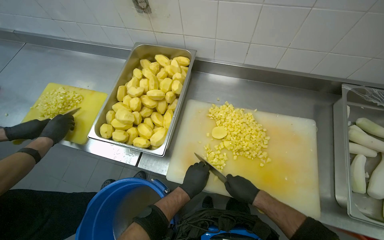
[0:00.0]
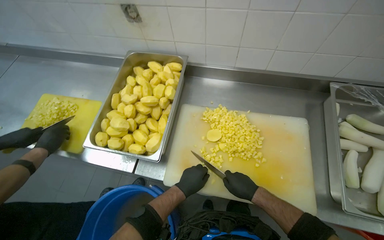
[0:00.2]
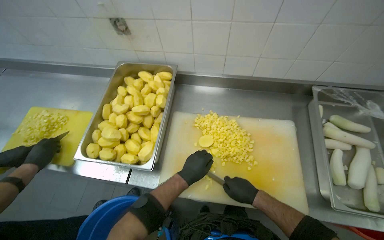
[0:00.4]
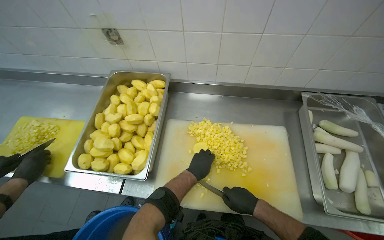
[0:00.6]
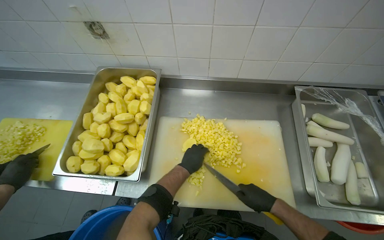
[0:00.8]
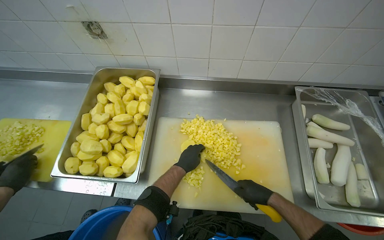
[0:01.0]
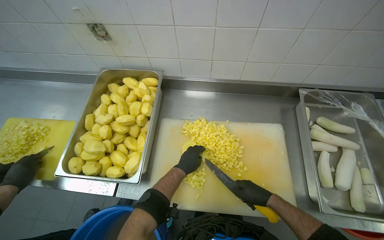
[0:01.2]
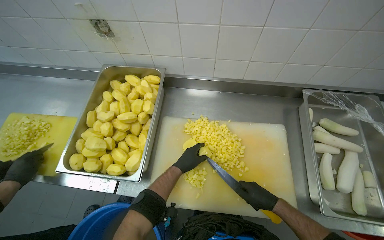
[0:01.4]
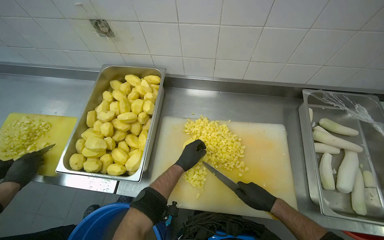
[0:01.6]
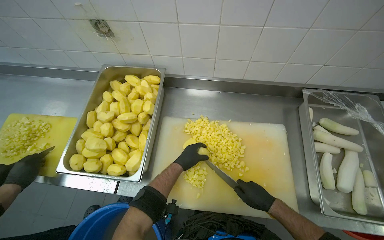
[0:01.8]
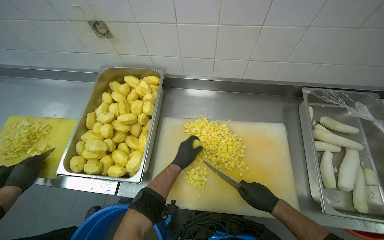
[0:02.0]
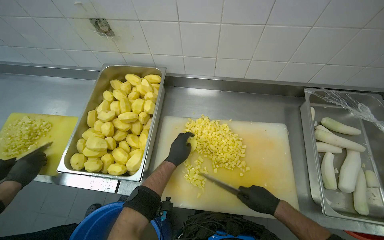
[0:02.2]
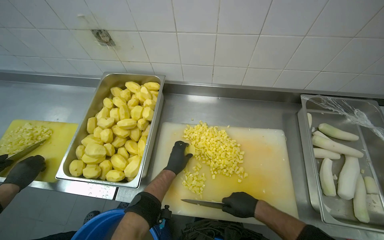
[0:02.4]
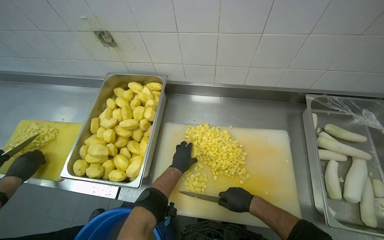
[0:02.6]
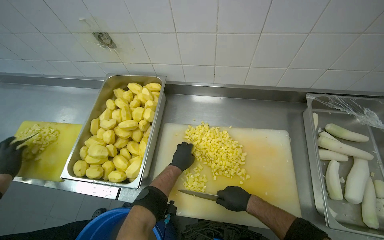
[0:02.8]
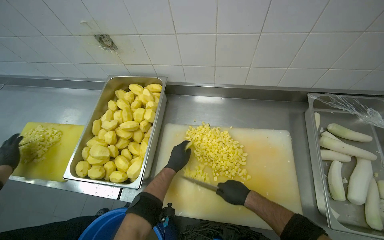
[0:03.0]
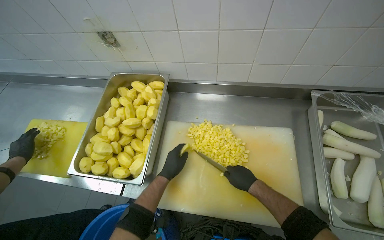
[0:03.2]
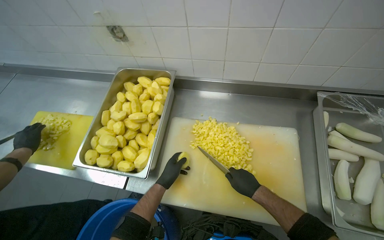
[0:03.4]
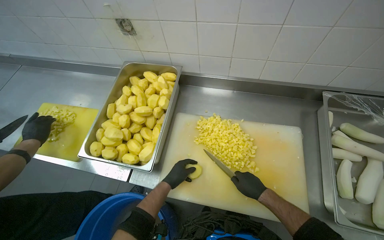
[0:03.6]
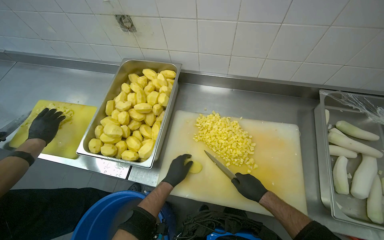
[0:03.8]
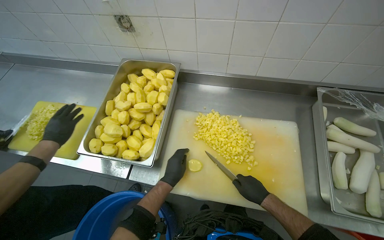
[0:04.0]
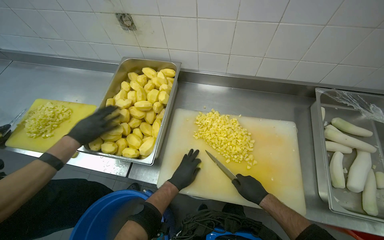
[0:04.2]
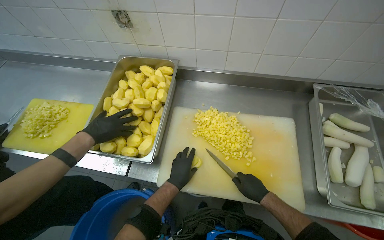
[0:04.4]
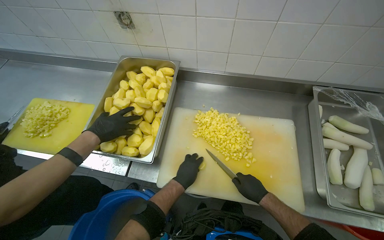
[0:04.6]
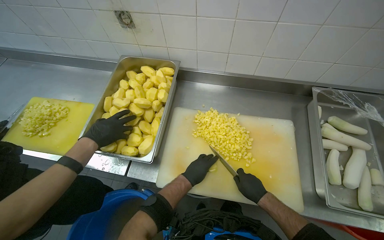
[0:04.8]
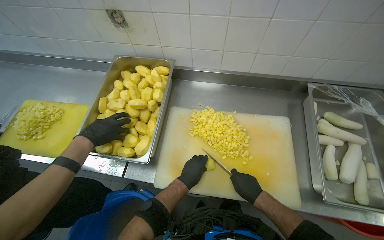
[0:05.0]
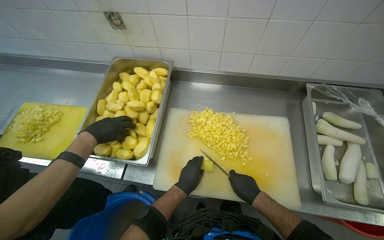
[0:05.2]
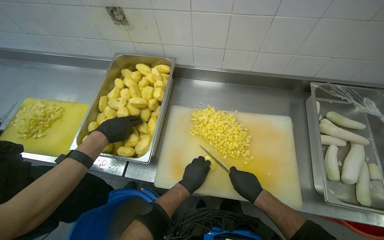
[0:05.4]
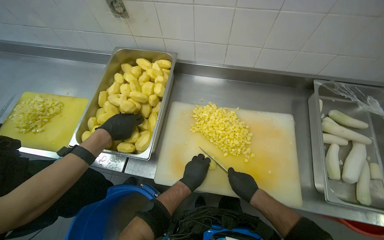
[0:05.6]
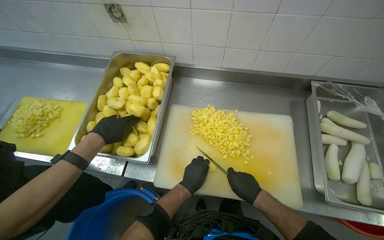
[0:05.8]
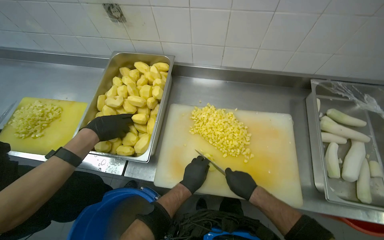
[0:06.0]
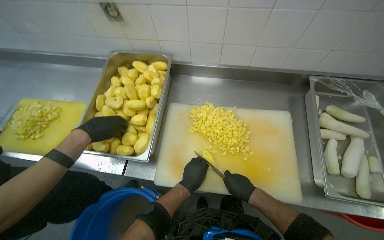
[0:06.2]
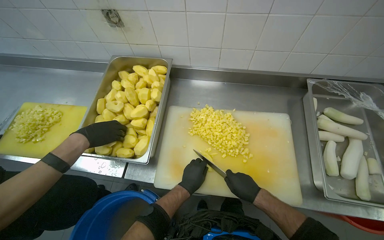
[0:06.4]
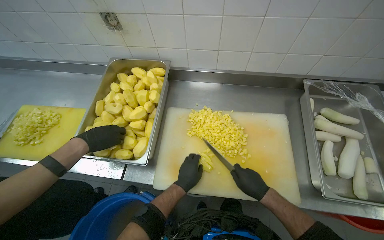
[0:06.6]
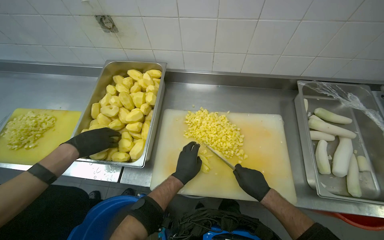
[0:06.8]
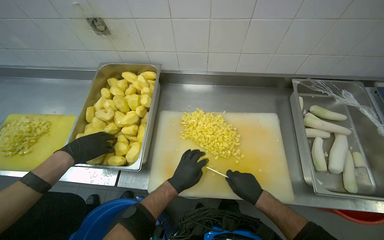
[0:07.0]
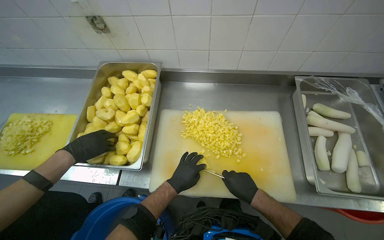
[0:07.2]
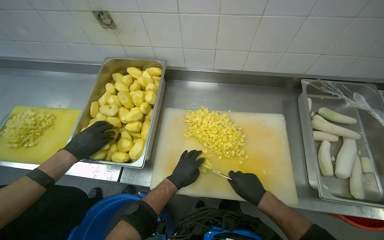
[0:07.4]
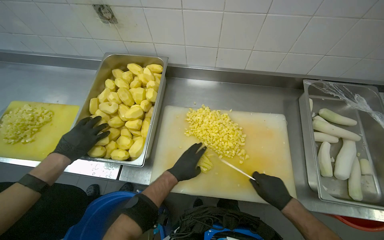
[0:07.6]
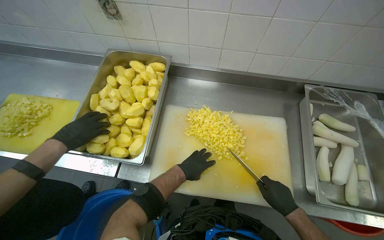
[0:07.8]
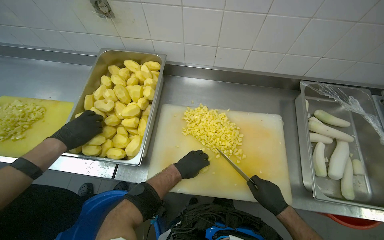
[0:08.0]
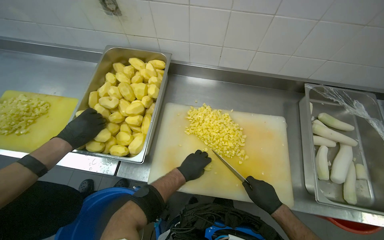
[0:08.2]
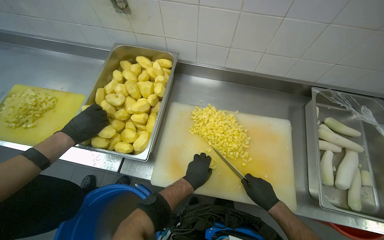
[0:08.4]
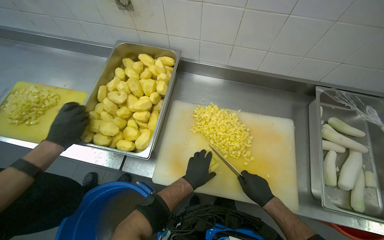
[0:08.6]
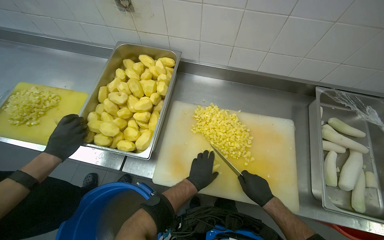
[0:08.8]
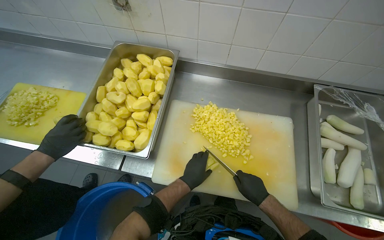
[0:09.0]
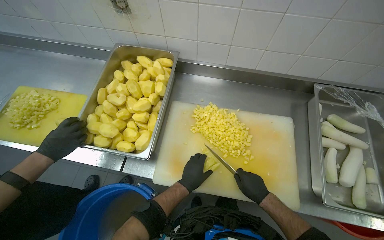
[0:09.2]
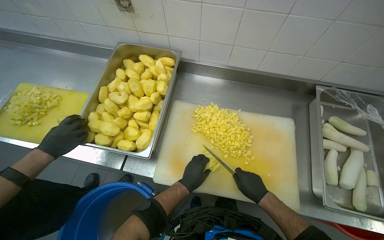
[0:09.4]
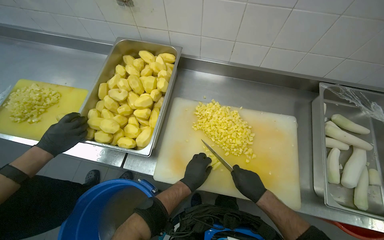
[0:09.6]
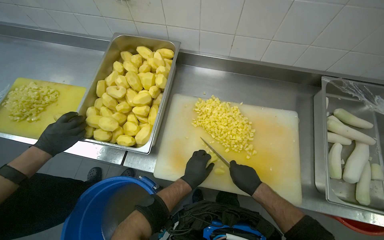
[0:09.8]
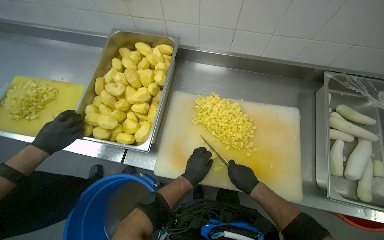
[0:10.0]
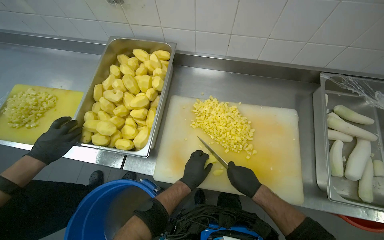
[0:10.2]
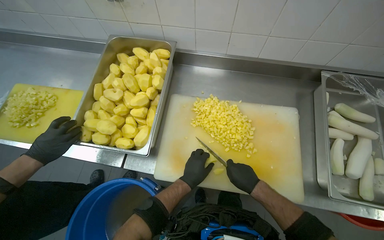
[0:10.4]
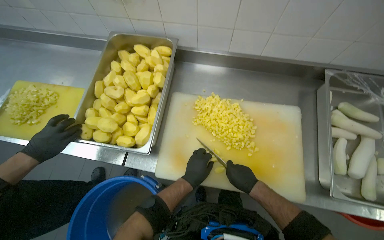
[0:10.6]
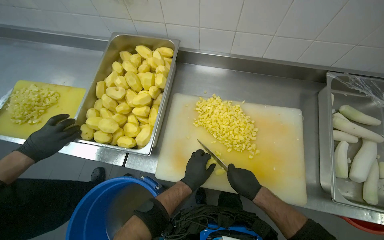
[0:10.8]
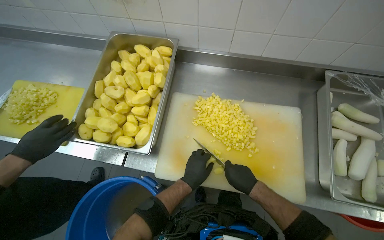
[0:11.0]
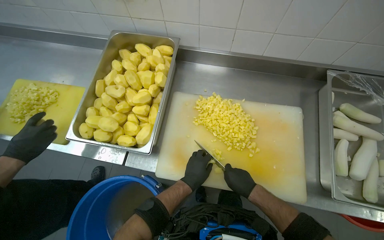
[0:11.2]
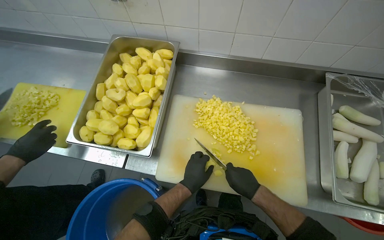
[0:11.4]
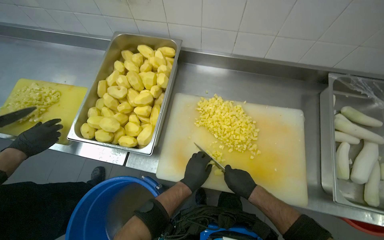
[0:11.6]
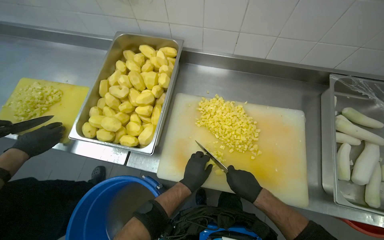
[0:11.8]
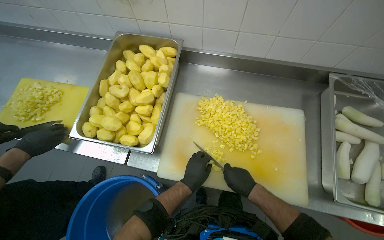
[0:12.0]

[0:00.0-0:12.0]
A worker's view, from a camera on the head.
Job: preparing food.
The whole recording: Dicing peeled potatoes. The worker dices peeled potatoes on a cutting board, transferring them.
0:00.0 to 0:01.6: The left hand travels up the picture and farther from the camera by some 15 cm.
0:01.6 to 0:03.0: The hands are busy where they are.
0:03.0 to 0:04.4: The left hand shifts approximately 15 cm down the picture.
0:04.4 to 0:06.0: The hands stay close to where they were, moving slightly.
0:06.0 to 0:07.6: The right hand is displaced to the right by roughly 10 cm.
0:07.6 to 0:09.0: The hands stay close to where they were, moving slightly.
0:09.0 to 0:12.0: The hands make small movements and keep their place.

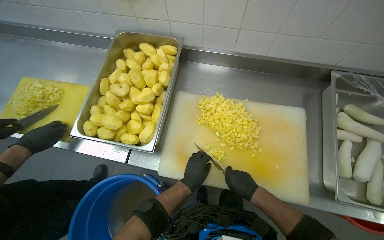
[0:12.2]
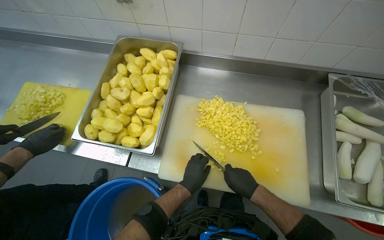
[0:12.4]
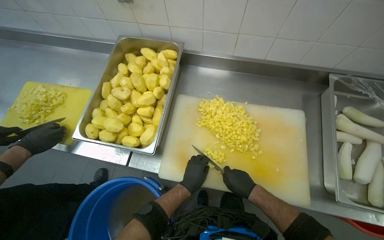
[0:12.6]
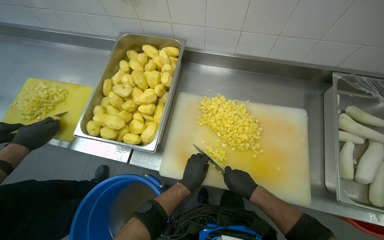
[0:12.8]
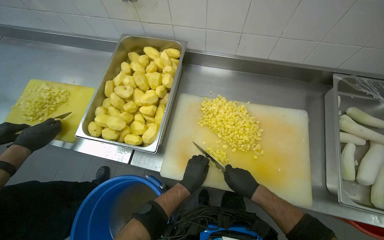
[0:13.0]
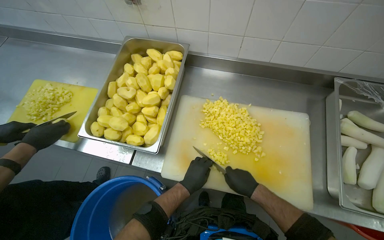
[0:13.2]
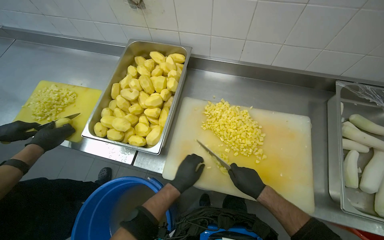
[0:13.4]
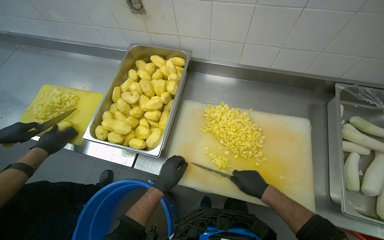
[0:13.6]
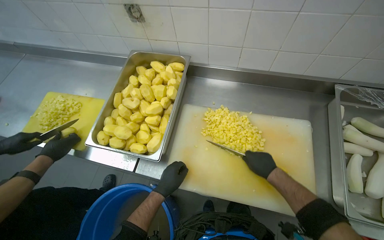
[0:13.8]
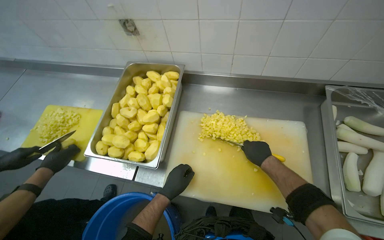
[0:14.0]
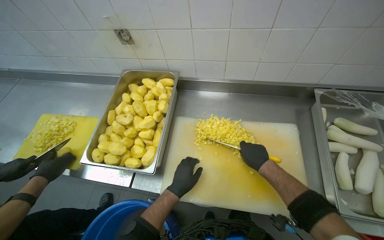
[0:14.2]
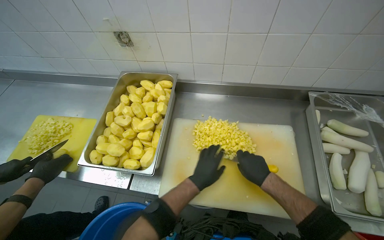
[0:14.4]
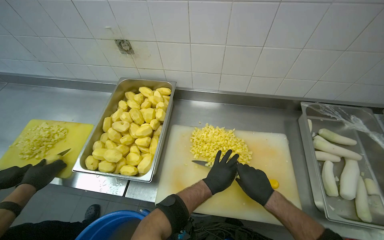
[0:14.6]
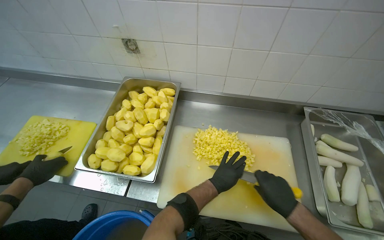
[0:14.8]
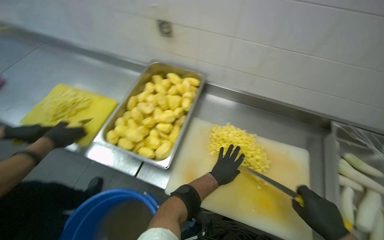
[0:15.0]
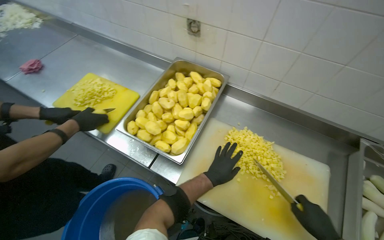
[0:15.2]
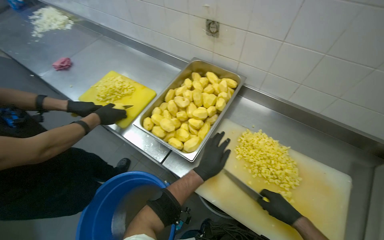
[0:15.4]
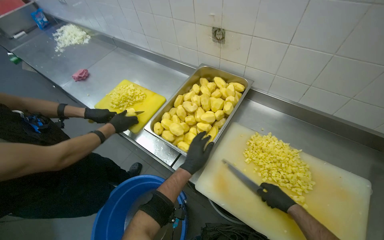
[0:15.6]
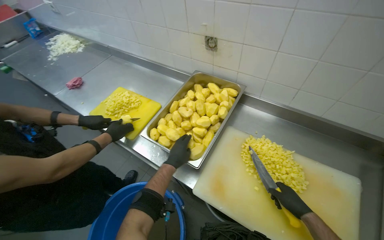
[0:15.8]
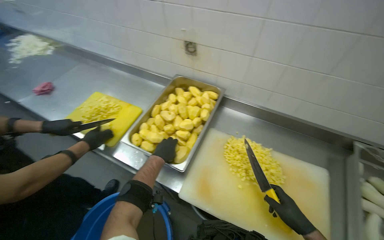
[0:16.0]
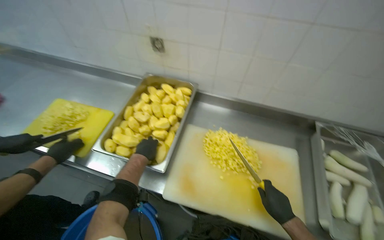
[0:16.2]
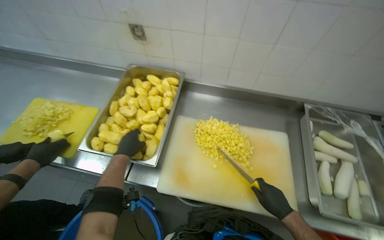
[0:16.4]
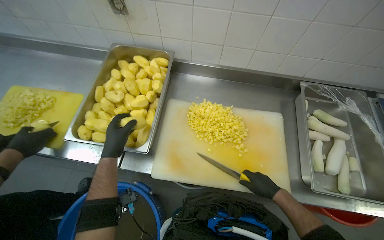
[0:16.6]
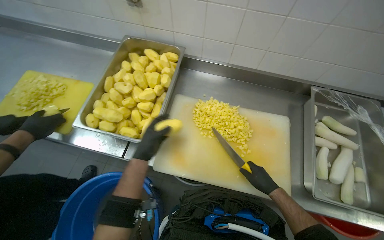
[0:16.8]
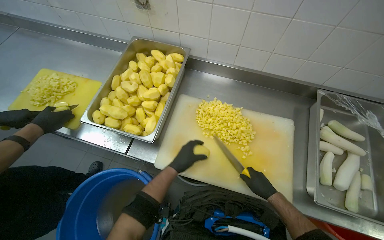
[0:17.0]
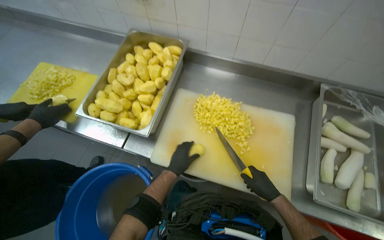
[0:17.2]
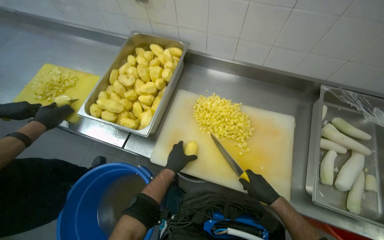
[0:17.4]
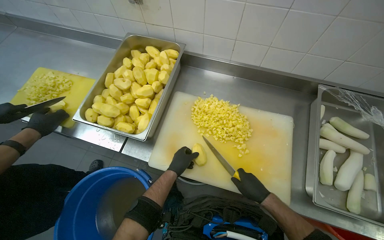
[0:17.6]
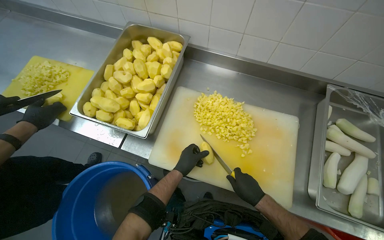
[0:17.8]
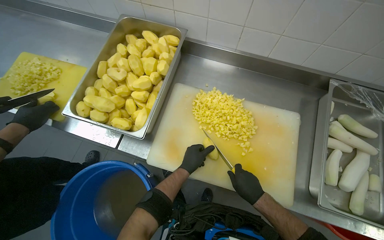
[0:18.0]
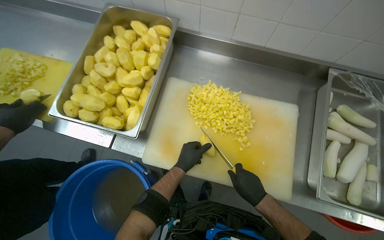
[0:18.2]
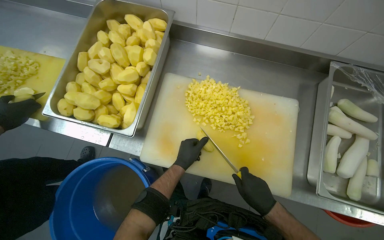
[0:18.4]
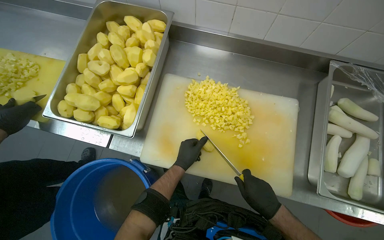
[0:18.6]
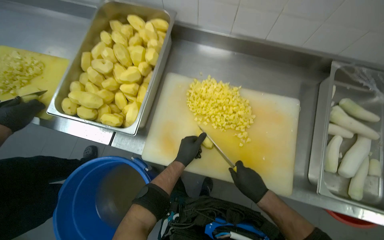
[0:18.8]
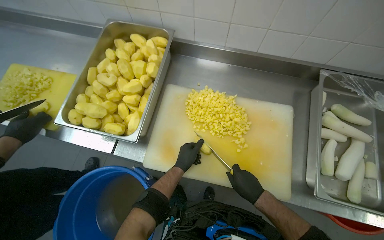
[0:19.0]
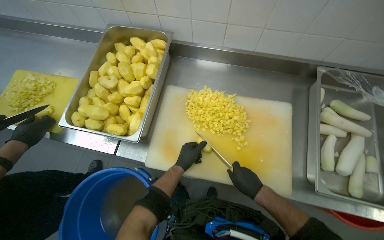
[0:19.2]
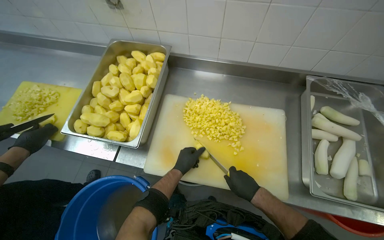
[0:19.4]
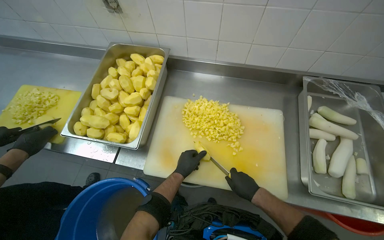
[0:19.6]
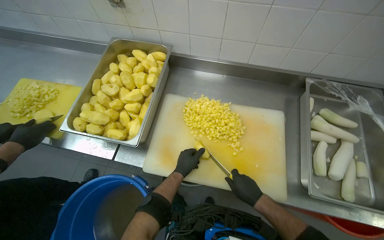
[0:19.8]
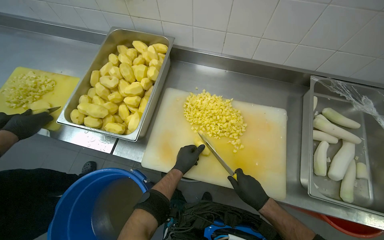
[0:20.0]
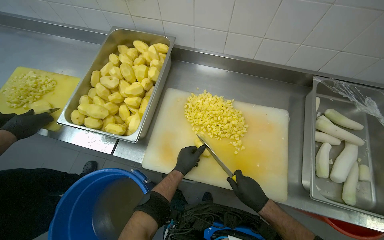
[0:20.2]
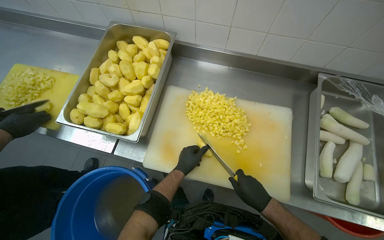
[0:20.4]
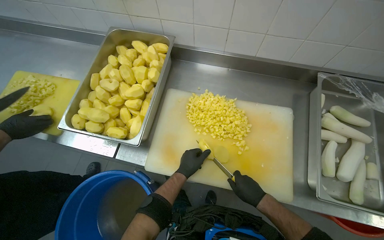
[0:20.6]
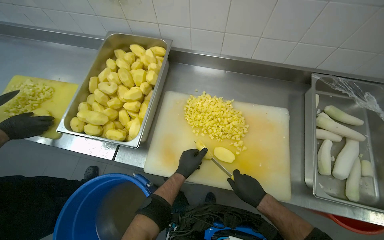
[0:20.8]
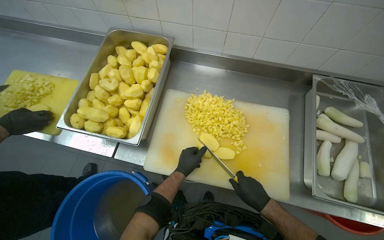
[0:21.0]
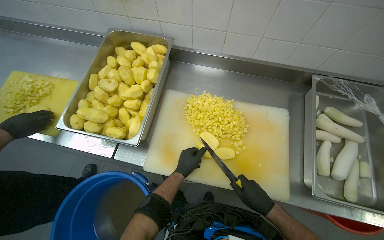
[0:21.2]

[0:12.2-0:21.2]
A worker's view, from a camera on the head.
Job: preparing food.
The whole recording: Dicing peeled potatoes. The worker dices peeled potatoes on a cutting board, transferring them.
0:12.2 to 0:13.8: The right hand is displaced up the picture by some 10 cm. Meanwhile the left hand shifts roughly 10 cm to the left.
0:13.8 to 0:15.2: The left hand shifts roughly 10 cm to the right. The right hand goes some 10 cm nearer to the camera.
0:15.2 to 0:16.6: The wearer's head swings about 20 degrees to the right. The left hand is displaced to the left and up the picture by about 25 cm.
0:16.6 to 0:18.2: The left hand travels to the right and down the picture by about 30 cm.
0:18.2 to 0:21.2: The hands work in one place, with small movements.
